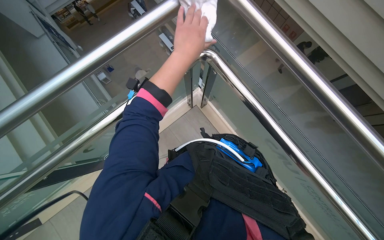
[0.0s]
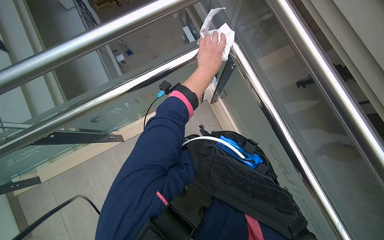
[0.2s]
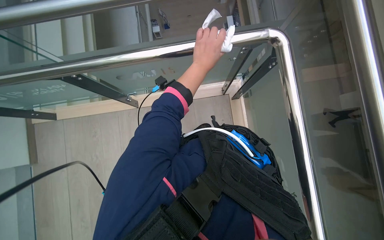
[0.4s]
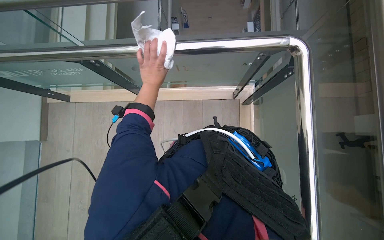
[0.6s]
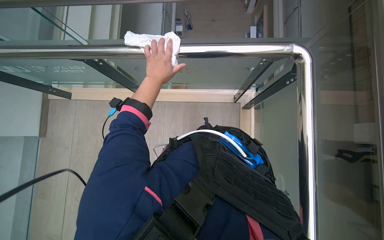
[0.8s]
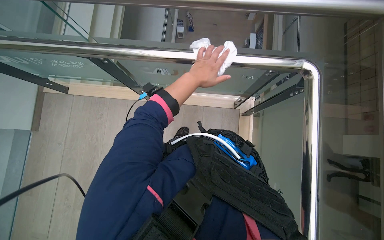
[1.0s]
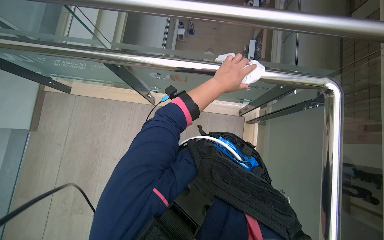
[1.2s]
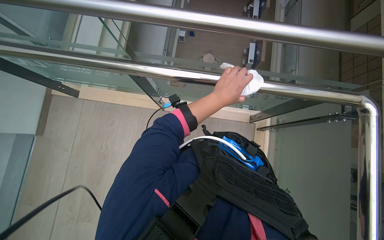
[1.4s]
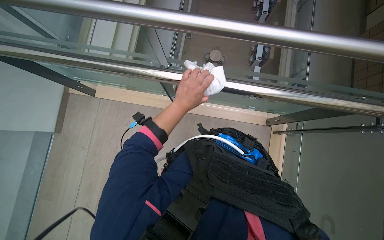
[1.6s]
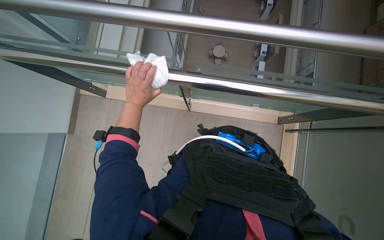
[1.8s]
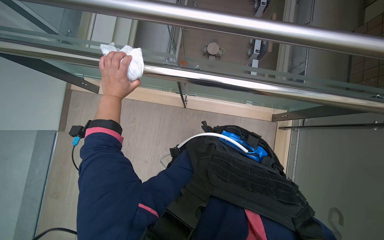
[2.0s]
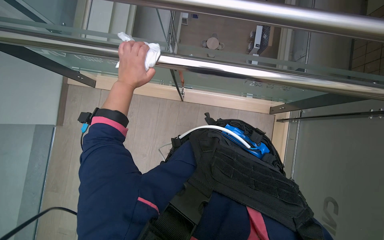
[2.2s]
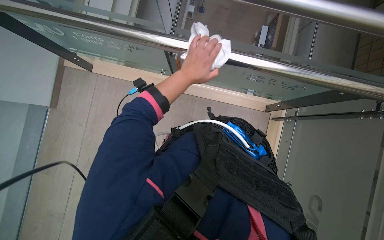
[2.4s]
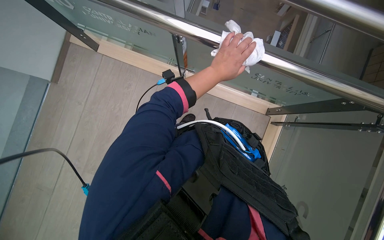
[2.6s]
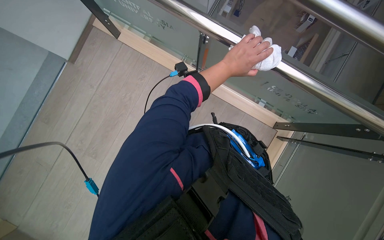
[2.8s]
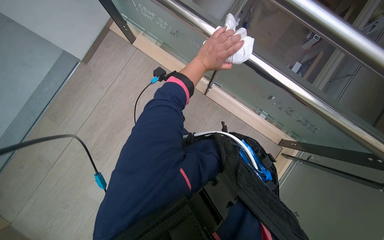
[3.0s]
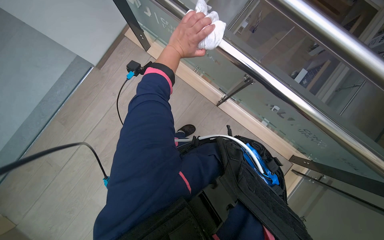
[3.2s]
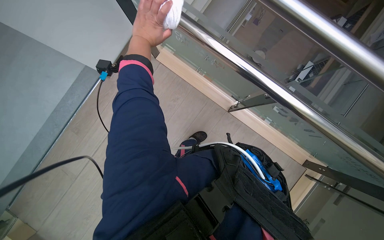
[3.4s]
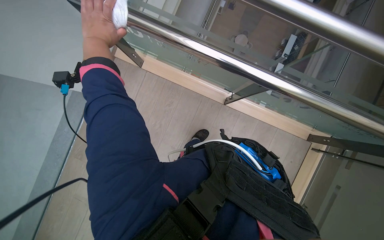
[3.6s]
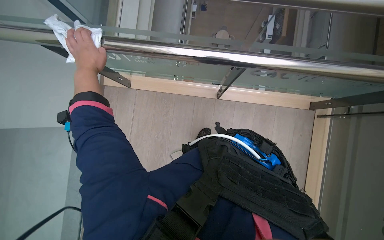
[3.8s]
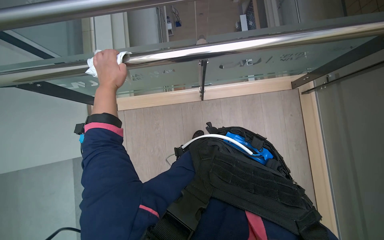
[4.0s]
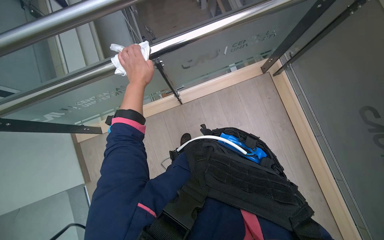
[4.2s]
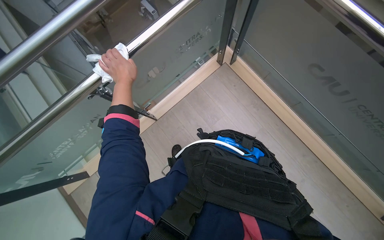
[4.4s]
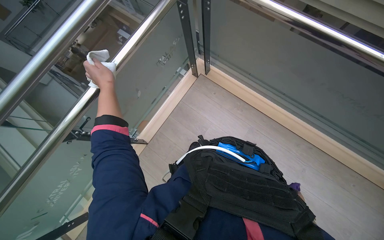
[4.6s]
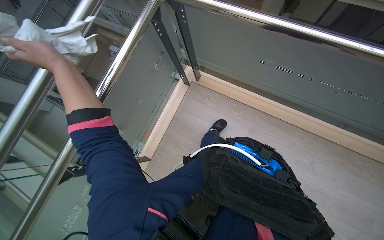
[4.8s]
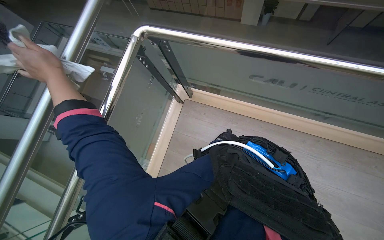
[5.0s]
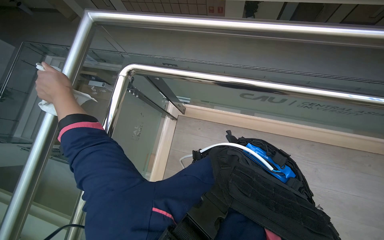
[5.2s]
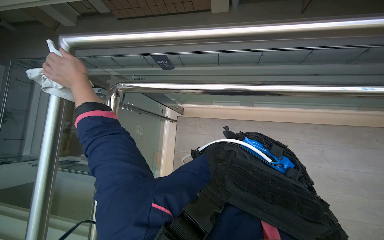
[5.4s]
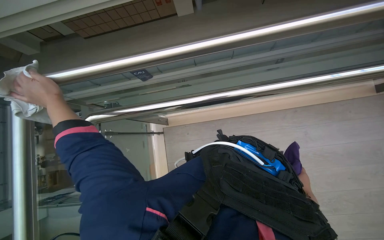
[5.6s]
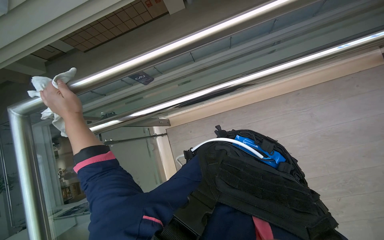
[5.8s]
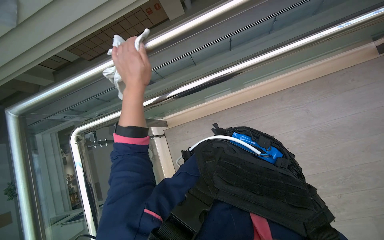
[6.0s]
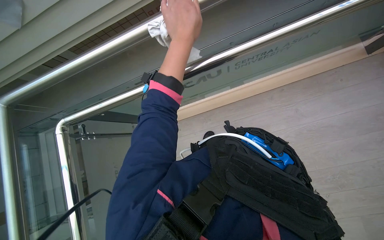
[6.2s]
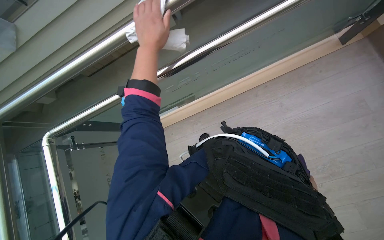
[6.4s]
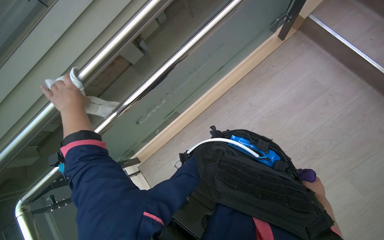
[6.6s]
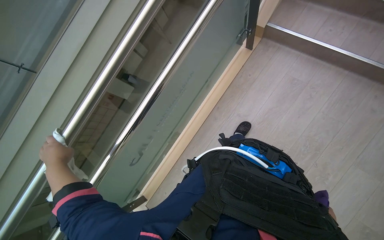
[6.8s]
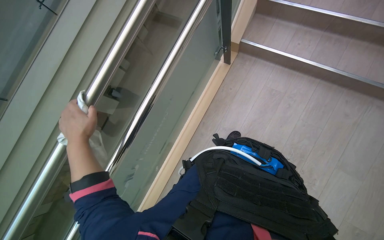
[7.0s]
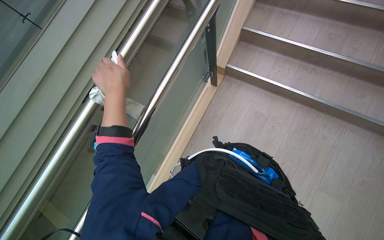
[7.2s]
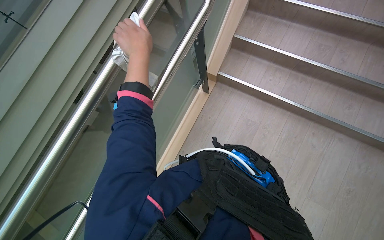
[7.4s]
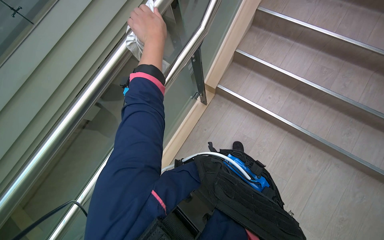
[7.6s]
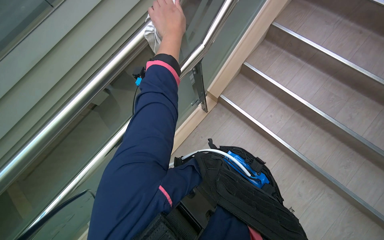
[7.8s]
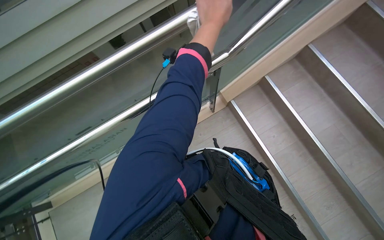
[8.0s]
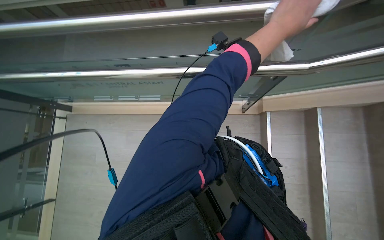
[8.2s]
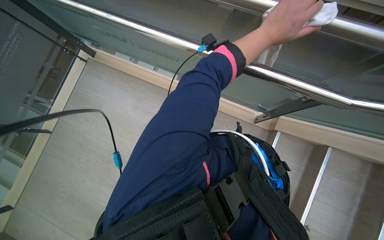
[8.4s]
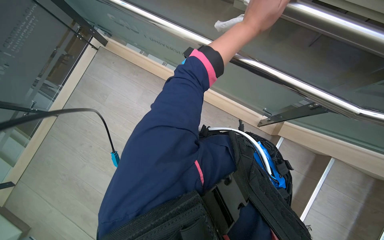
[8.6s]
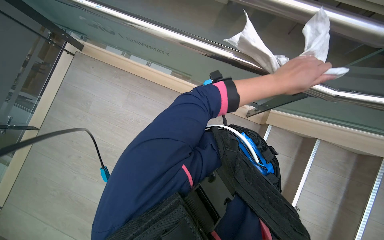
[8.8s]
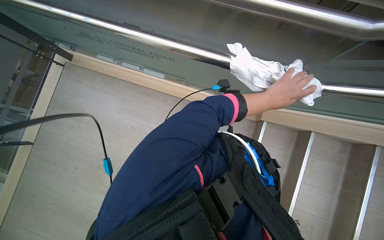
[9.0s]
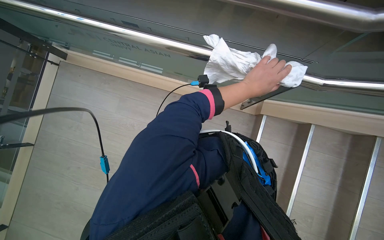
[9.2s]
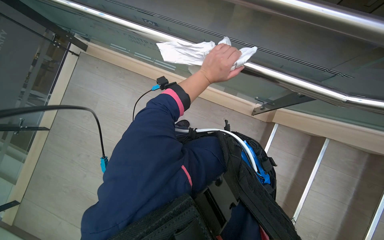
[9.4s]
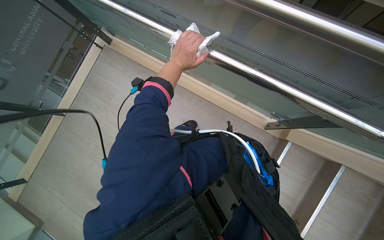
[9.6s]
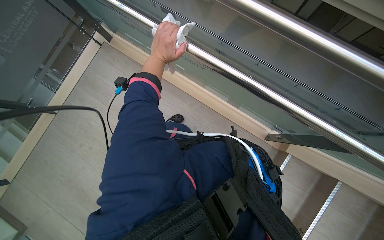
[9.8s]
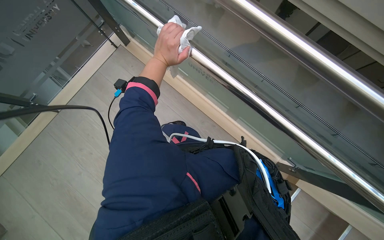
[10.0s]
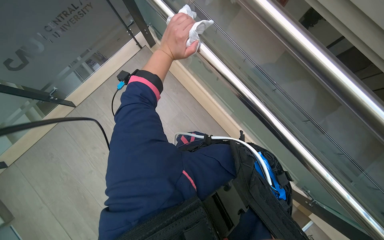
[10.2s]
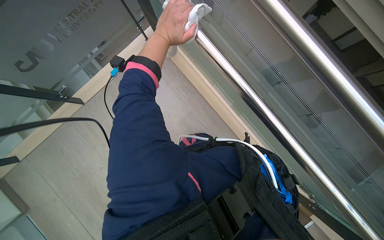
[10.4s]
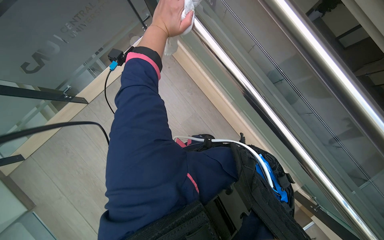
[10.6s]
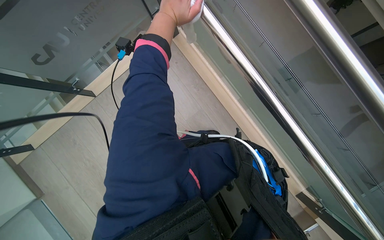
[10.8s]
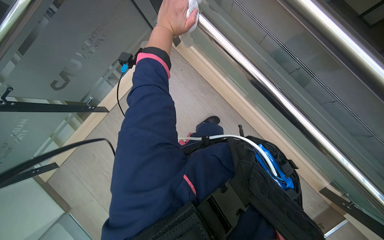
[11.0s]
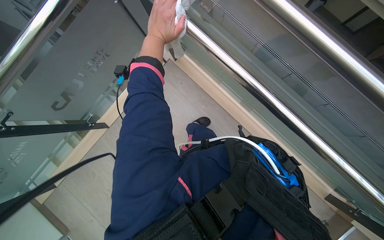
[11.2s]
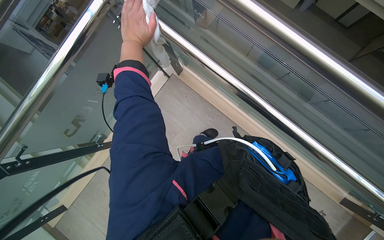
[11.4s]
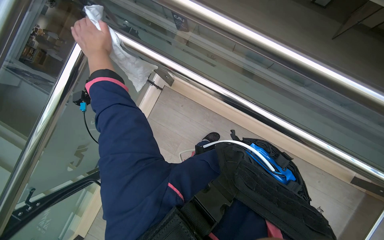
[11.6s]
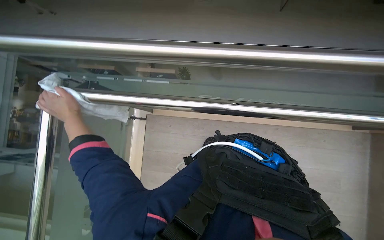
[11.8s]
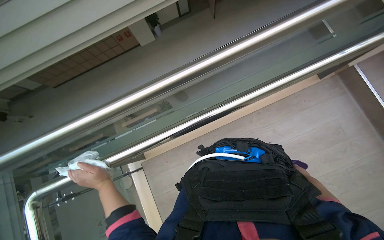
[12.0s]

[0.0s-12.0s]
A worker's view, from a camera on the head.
Job: wiping surfaces.
The whole recording: Wiping metal and glass railings. The worker wipes metal and glass railings with a white and purple cloth.
0.0s to 1.6s: Everything in view rotates roughly 50 degrees clockwise.
1.6s to 3.0s: Everything in view rotates some 30 degrees clockwise. The left hand goes left and right, approximately 35 cm each way, reversing 2 times.
3.0s to 4.4s: Everything in view rotates approximately 55 degrees counterclockwise.
6.0s to 7.6s: The view tips upward by some 15 degrees. The left hand goes left and right, approximately 35 cm each way, reversing 2 times.
7.6s to 9.0s: The wearer moves approximately 60 cm.
9.0s to 10.4s: The head rotates about 35 degrees to the left. The left hand shifts approximately 60 cm to the left and up the picture.
10.4s to 12.0s: The camera pitches upward, by roughly 20 degrees. Everything in view rotates about 70 degrees counterclockwise.

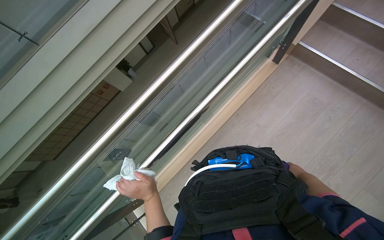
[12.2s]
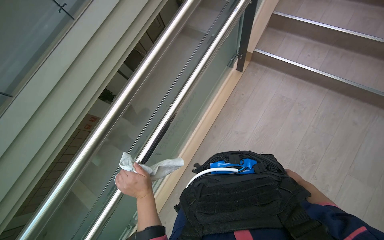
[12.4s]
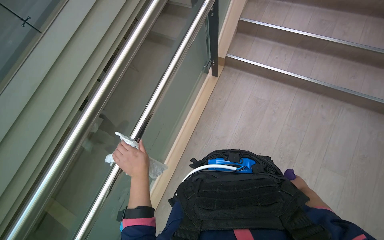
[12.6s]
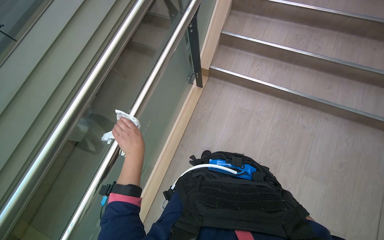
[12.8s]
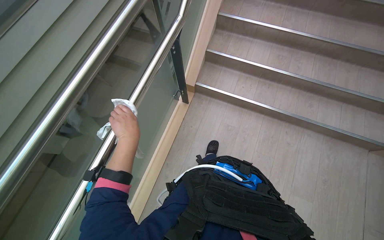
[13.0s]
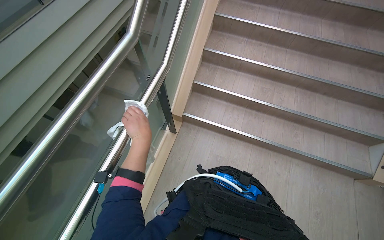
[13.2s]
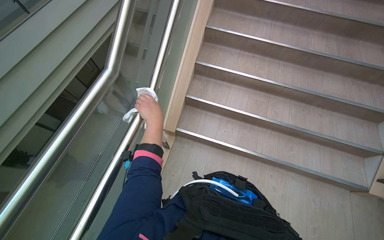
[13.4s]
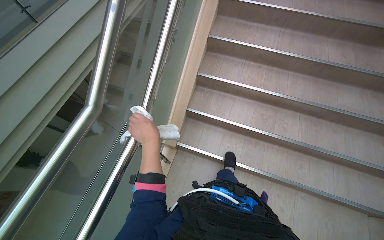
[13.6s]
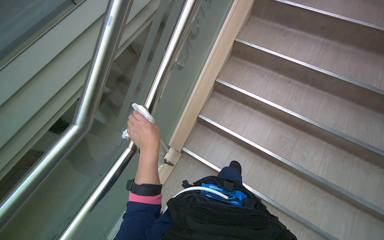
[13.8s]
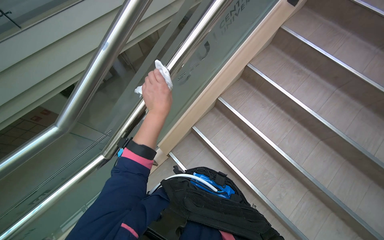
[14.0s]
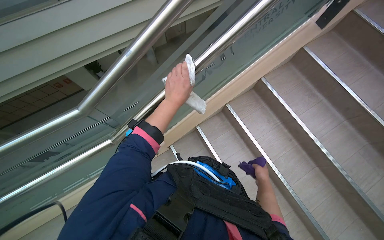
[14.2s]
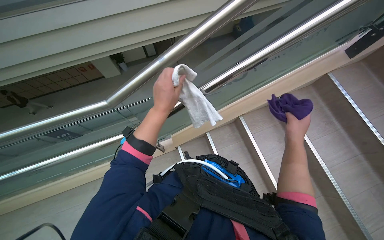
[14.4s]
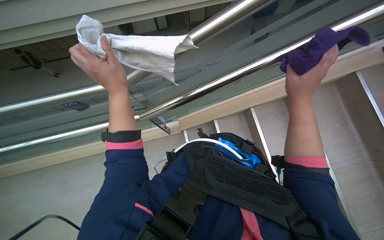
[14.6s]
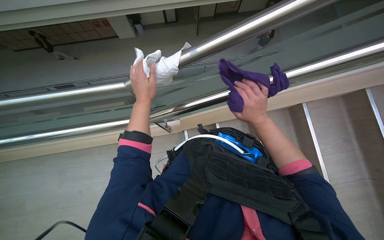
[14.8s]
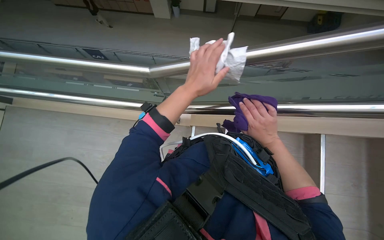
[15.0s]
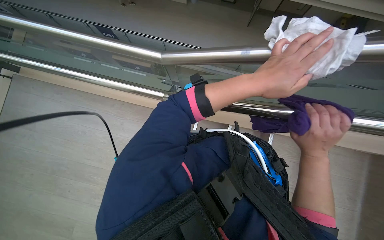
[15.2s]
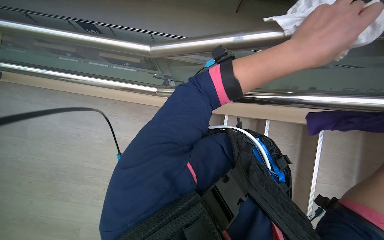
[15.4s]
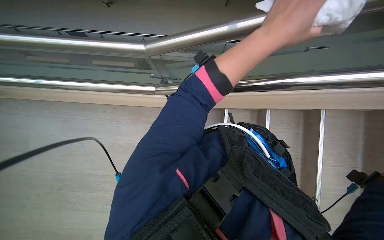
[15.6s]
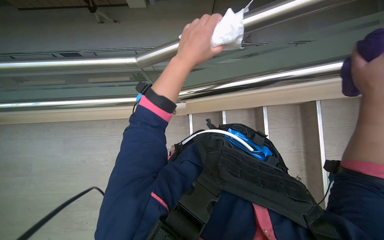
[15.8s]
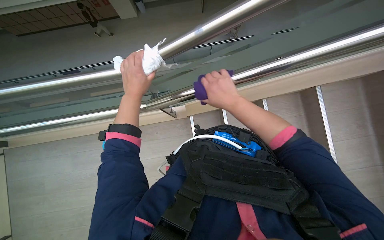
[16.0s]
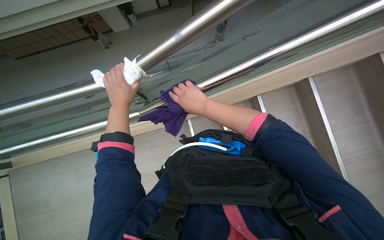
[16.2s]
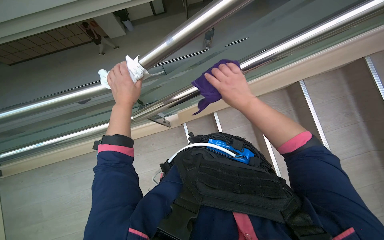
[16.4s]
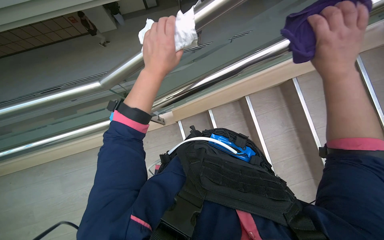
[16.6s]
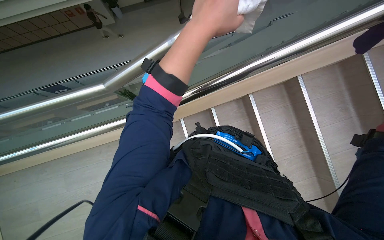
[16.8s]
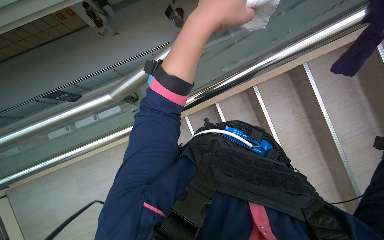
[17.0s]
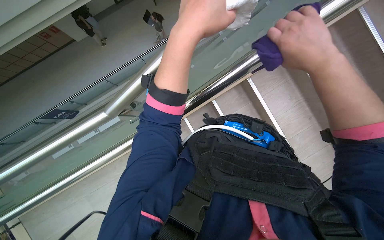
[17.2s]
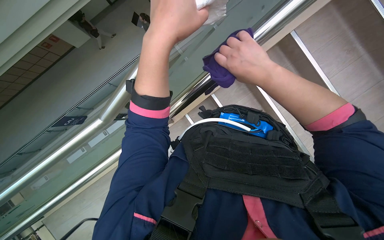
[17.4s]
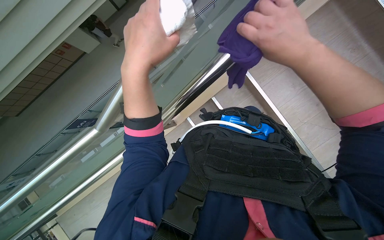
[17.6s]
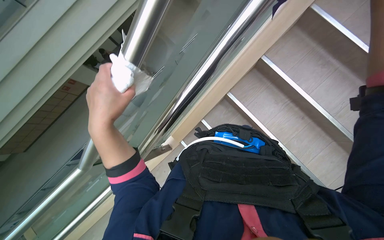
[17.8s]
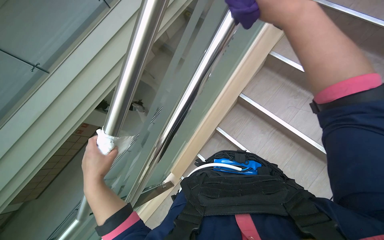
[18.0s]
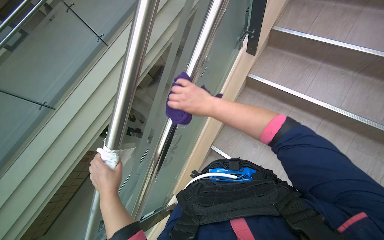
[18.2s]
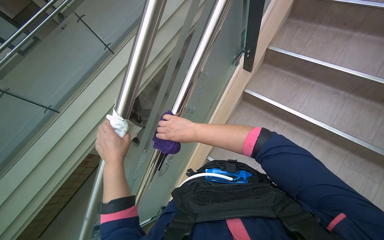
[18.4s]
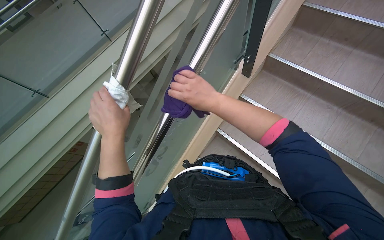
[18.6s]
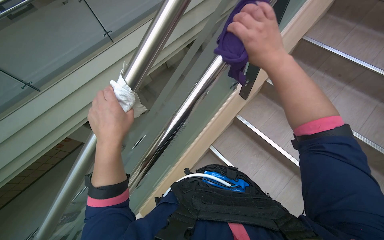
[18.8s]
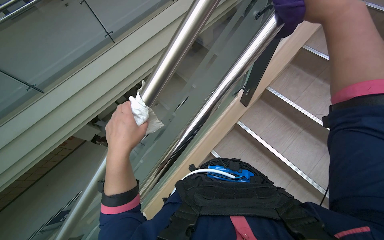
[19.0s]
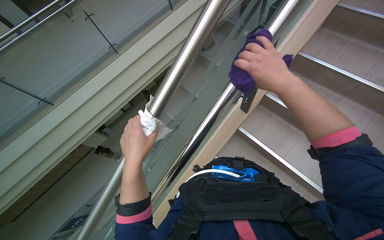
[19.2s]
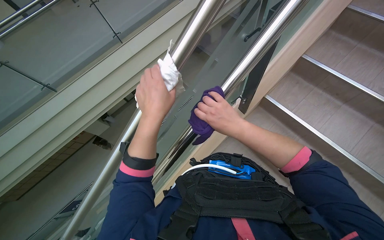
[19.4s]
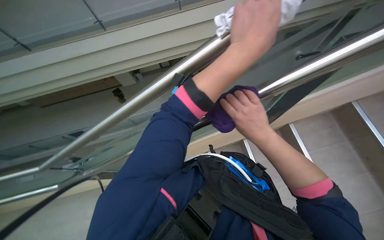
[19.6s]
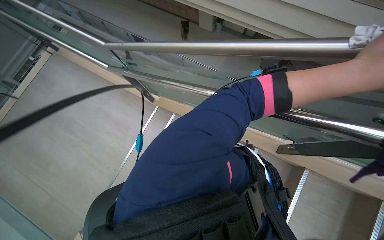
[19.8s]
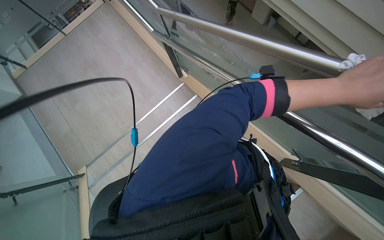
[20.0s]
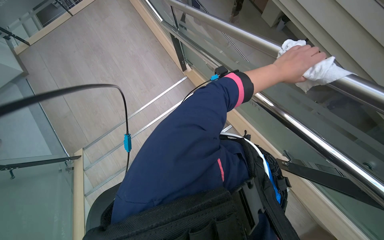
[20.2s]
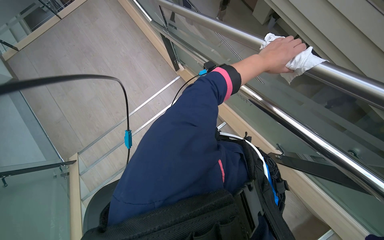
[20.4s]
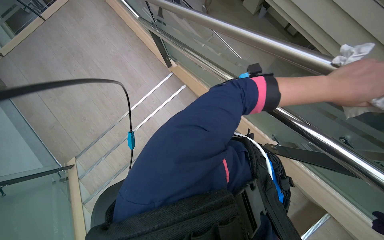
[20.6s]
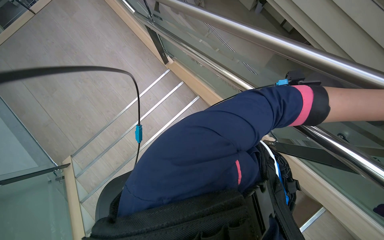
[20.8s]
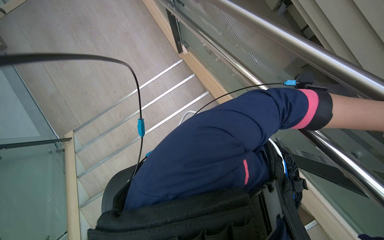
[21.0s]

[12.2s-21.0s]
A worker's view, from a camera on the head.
Job: wiping surfaces.
The whole recording: Wiping metal and glass railings. The worker wipes metal and glass railings with a white and purple cloth.
12.2s to 13.6s: The view pans to the right by roughly 15 degrees. The wearer looks about 25 degrees further upward. The left hand travels up the picture by some 30 cm.
13.6s to 15.2s: The head rotates some 50 degrees to the left.
16.6s to 18.0s: The view tips upward by roughly 10 degrees. The left hand goes about 20 cm to the left and down the picture.
18.0s to 19.6s: Everything in view rotates approximately 30 degrees clockwise.
19.6s to 21.0s: The view tilts about 15 degrees downward. The scene turns roughly 30 degrees clockwise in the picture.
